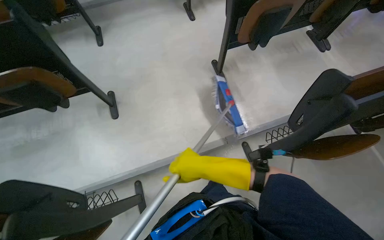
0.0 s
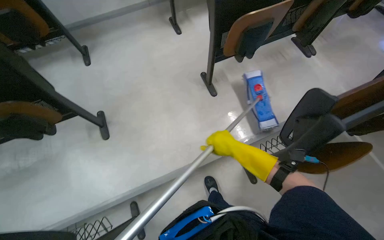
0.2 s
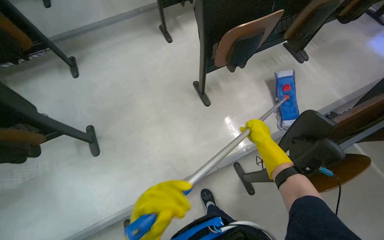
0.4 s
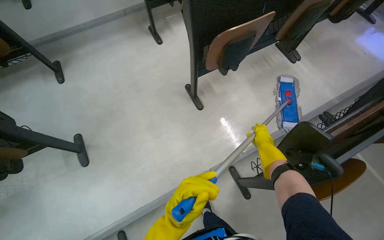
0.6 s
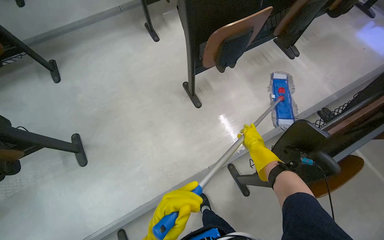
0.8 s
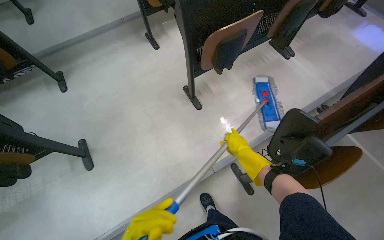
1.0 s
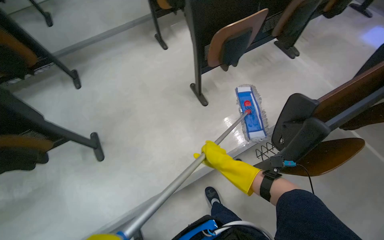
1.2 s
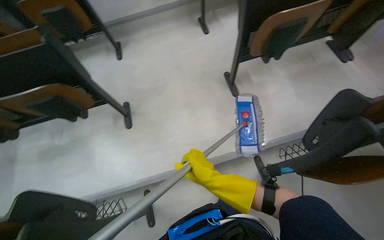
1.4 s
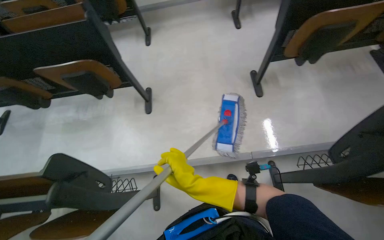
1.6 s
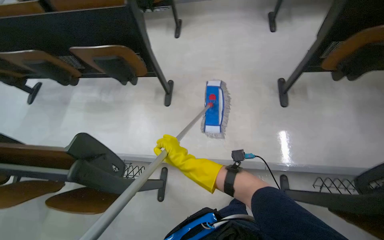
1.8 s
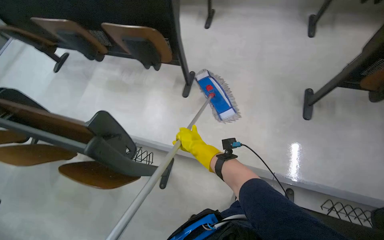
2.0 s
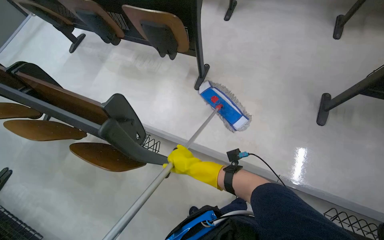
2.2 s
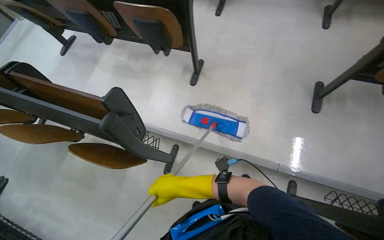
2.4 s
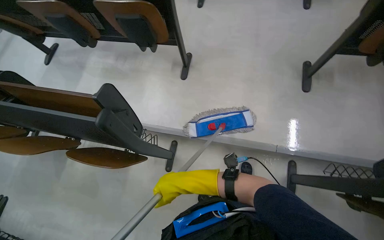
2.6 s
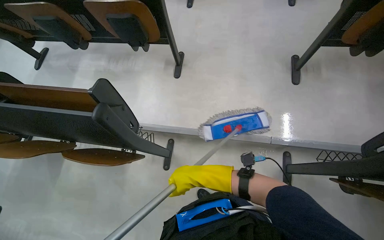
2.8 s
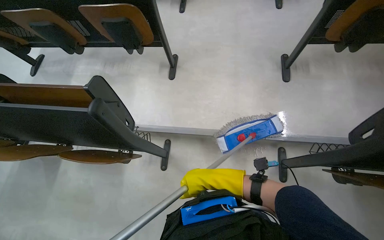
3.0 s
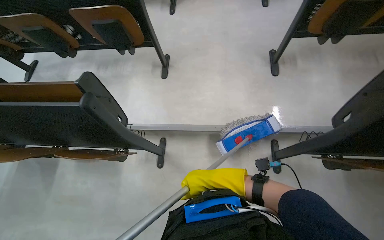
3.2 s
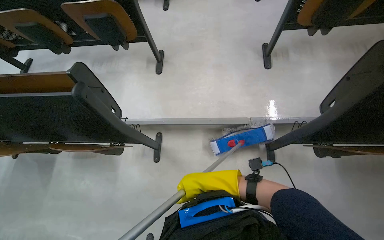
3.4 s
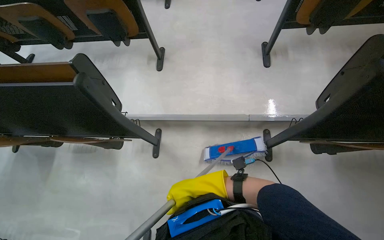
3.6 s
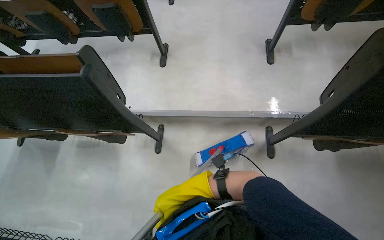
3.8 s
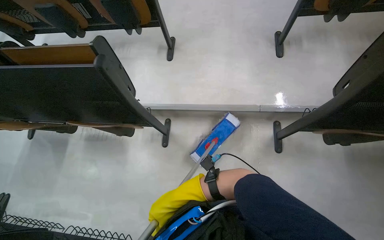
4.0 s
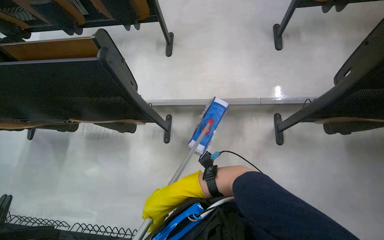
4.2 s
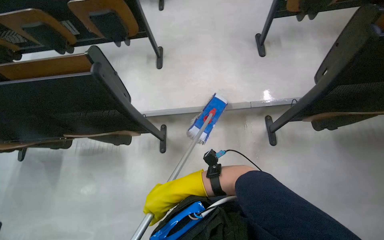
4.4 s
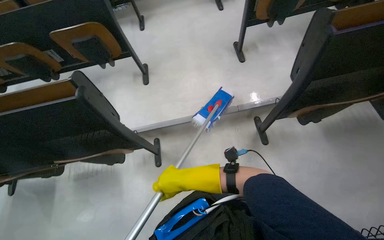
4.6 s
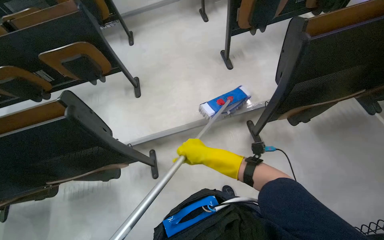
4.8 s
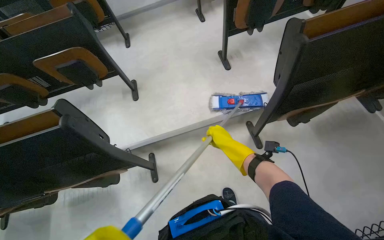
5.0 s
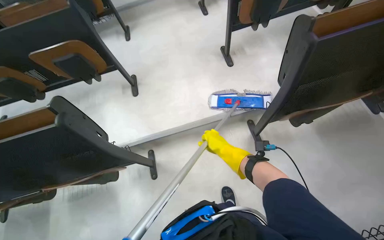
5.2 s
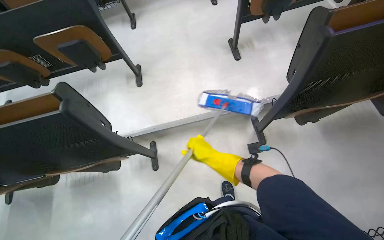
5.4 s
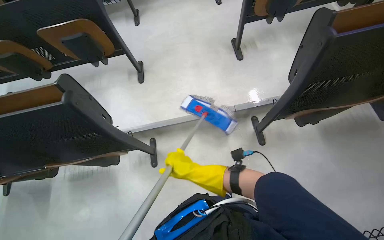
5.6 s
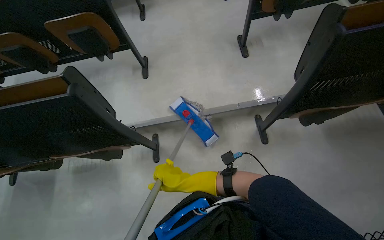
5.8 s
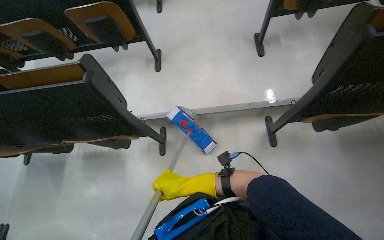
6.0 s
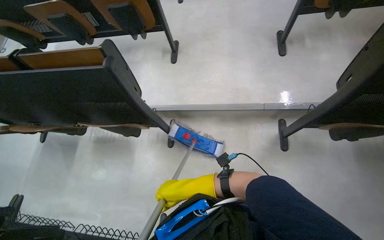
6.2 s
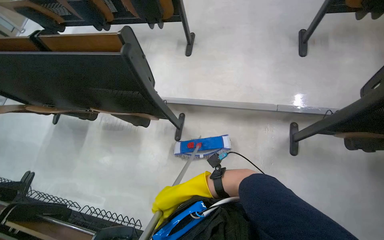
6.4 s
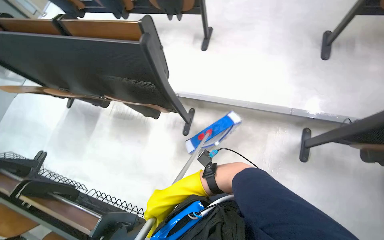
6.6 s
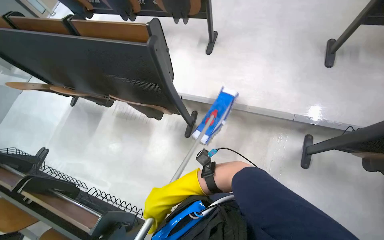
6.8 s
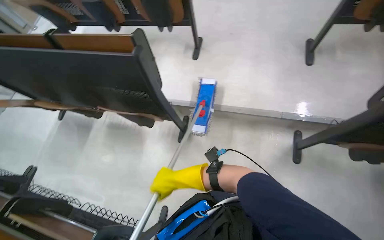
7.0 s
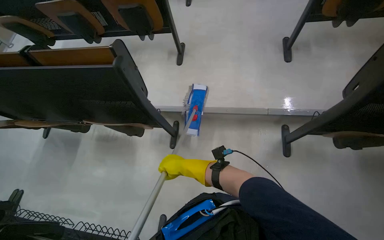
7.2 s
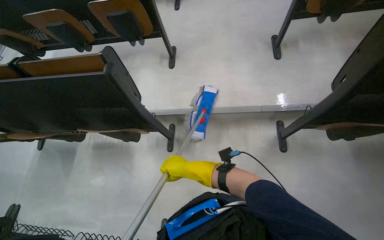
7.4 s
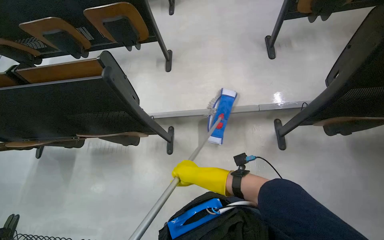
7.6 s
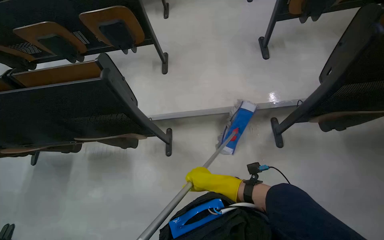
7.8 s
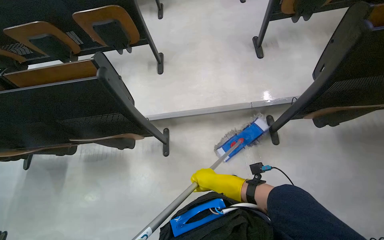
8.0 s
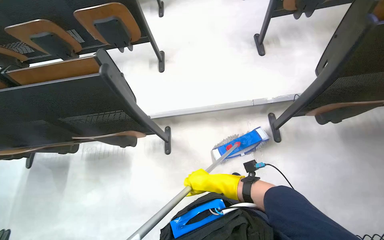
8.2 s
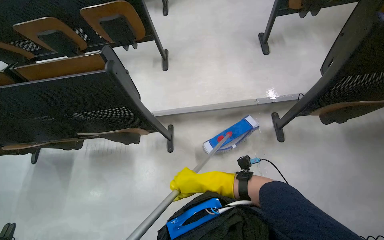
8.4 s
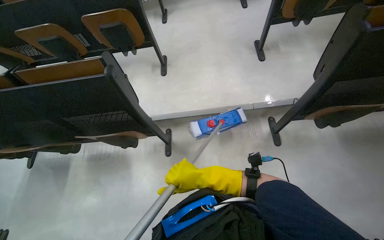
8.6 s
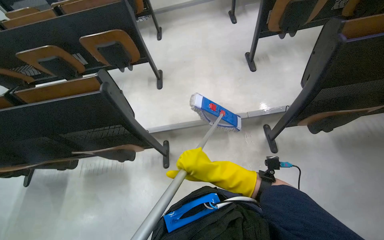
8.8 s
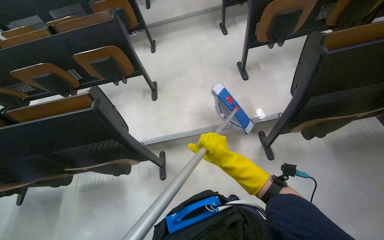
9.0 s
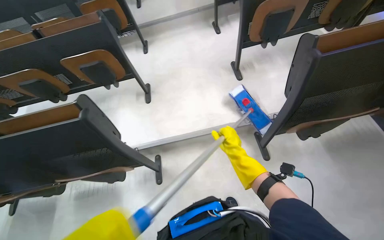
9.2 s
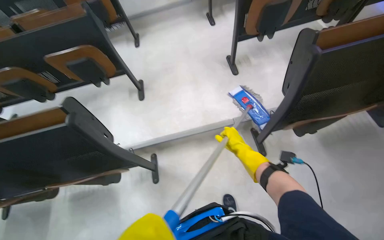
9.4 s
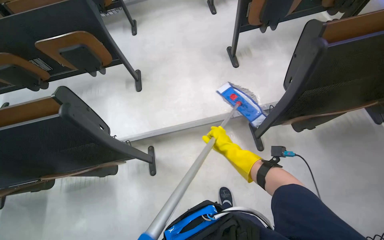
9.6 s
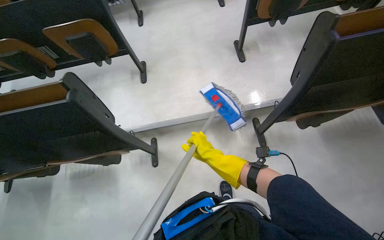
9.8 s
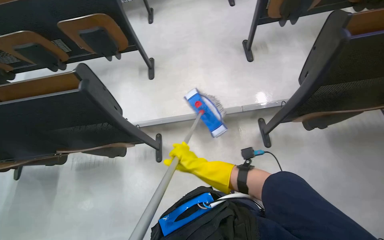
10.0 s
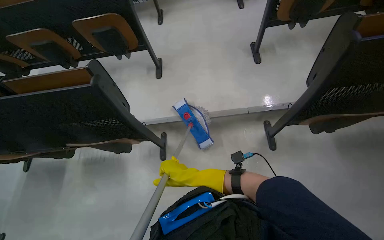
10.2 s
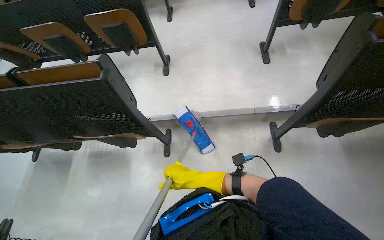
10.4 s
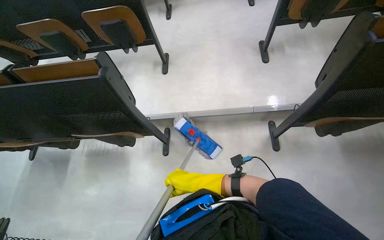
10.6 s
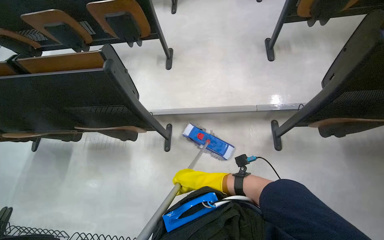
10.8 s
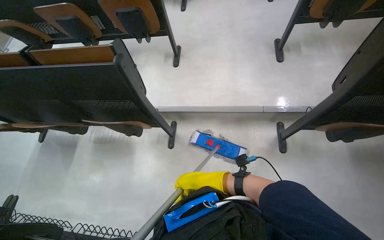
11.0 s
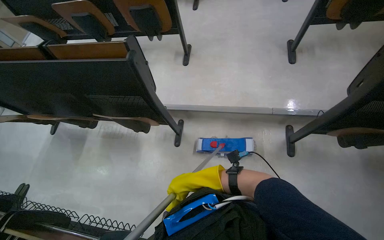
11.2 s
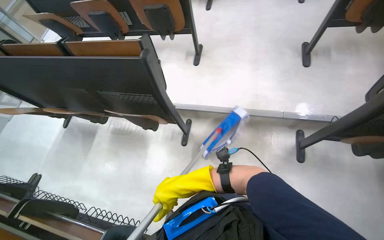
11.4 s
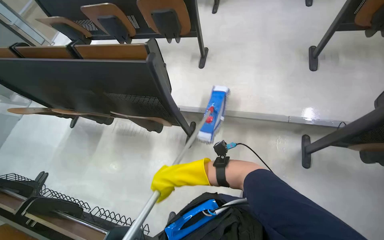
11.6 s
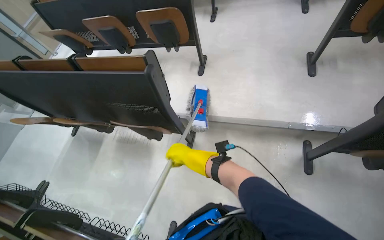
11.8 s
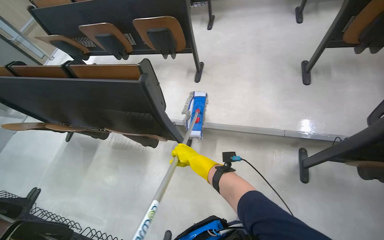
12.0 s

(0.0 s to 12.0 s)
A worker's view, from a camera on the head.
Job: mopping floor.
The whole recording: Mopping classroom floor. The worker prepares the mop and mops the classroom floor.
0.0 s - 1.6 s: The right hand reaches some 35 cm to the right, then returns.
3.0 s - 4.4 s: The right hand shifts some 10 cm to the left.
4.4 s - 6.0 s: The right hand moves farther from the camera, approximately 10 cm, and travels to the right and back again, some 20 cm each way.
6.0 s - 7.6 s: The right hand goes nearer and farther, some 20 cm each way, reversing 2 times.
7.6 s - 9.0 s: The right hand travels nearer to the camera and to the right by about 15 cm.
9.0 s - 10.4 s: The right hand goes about 15 cm farther from the camera and down the picture.
10.4 s - 12.0 s: The right hand is displaced up the picture and farther from the camera by about 15 cm.

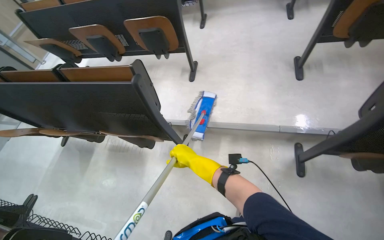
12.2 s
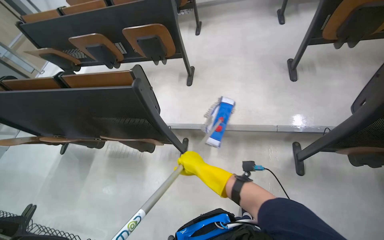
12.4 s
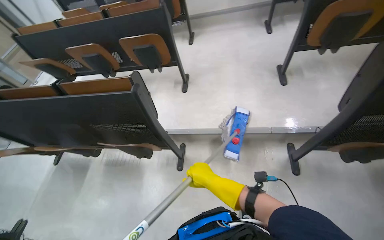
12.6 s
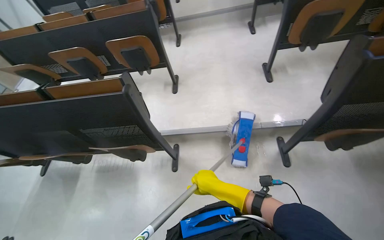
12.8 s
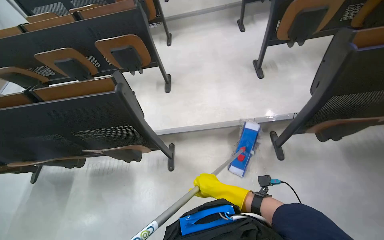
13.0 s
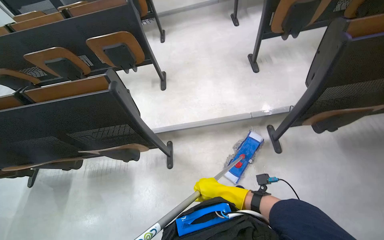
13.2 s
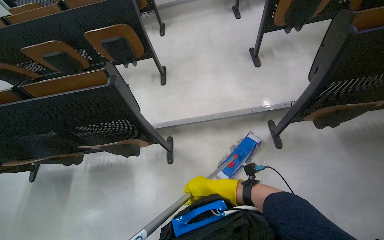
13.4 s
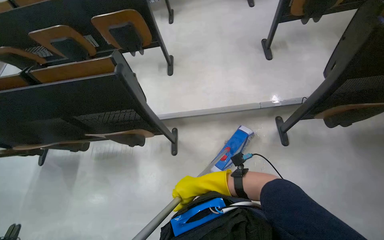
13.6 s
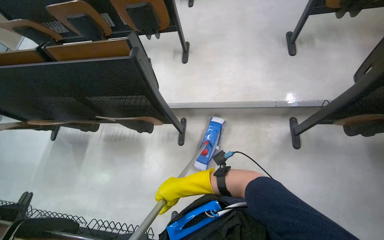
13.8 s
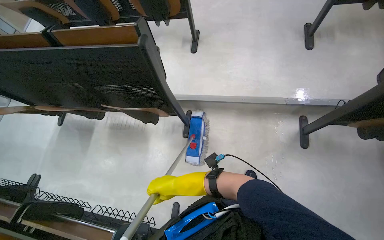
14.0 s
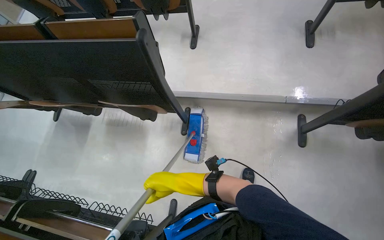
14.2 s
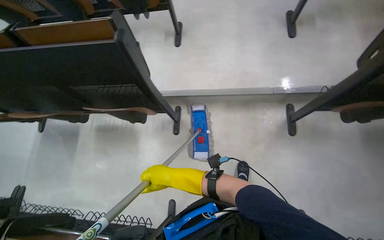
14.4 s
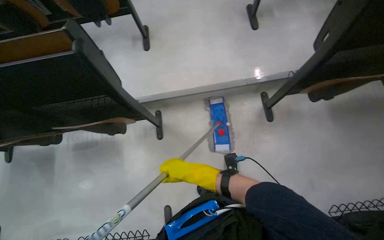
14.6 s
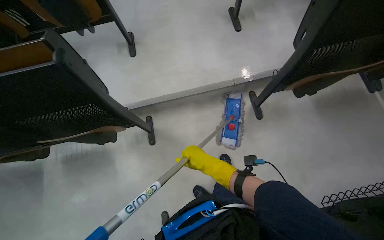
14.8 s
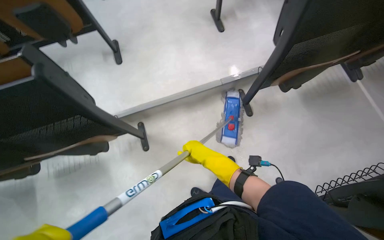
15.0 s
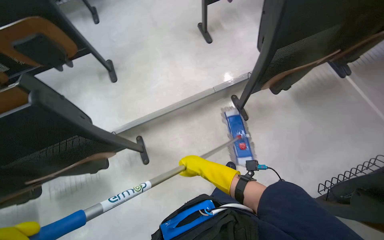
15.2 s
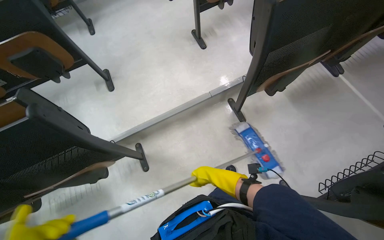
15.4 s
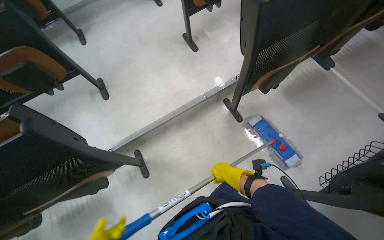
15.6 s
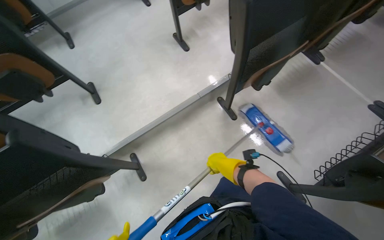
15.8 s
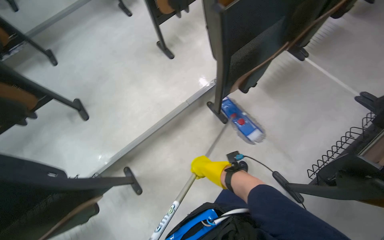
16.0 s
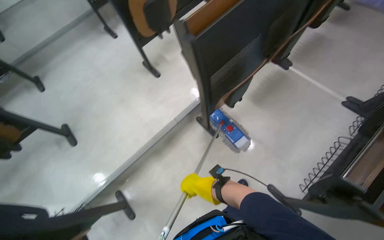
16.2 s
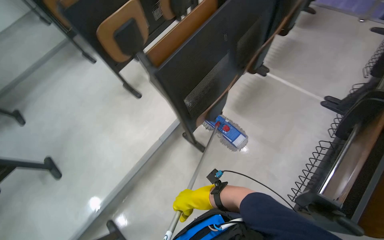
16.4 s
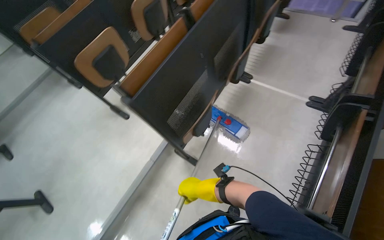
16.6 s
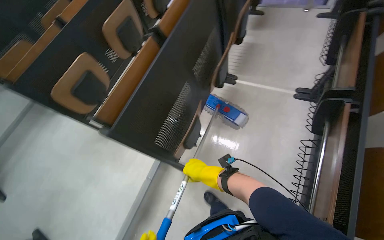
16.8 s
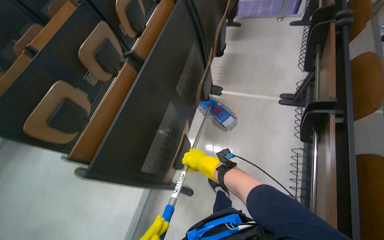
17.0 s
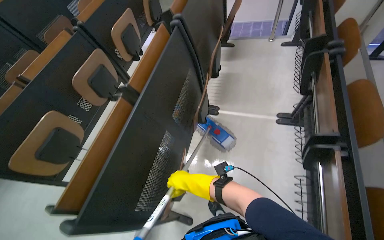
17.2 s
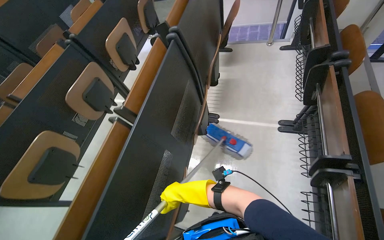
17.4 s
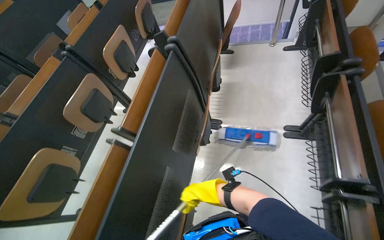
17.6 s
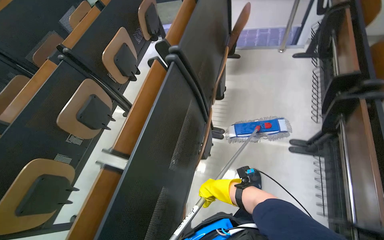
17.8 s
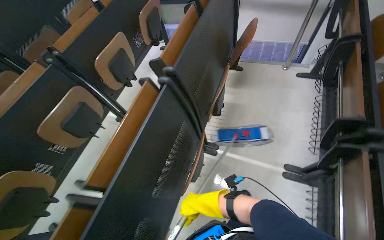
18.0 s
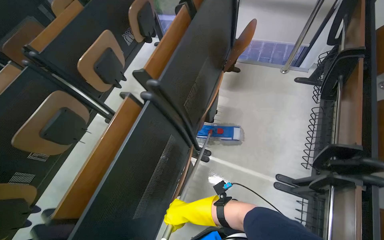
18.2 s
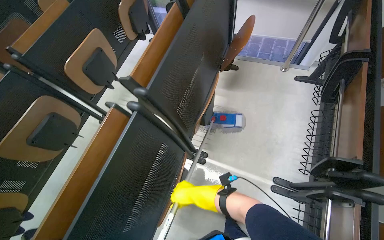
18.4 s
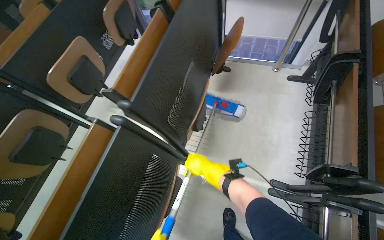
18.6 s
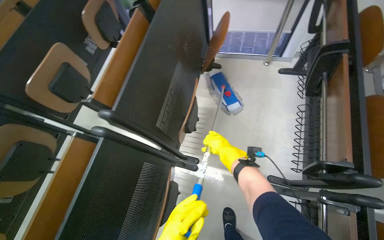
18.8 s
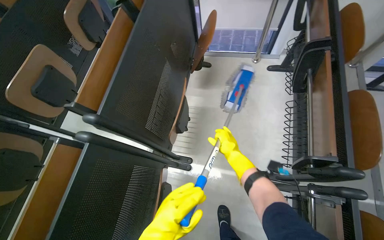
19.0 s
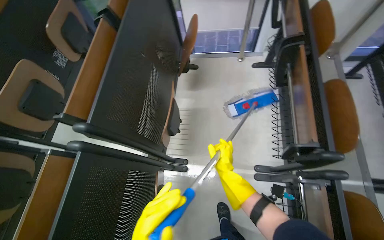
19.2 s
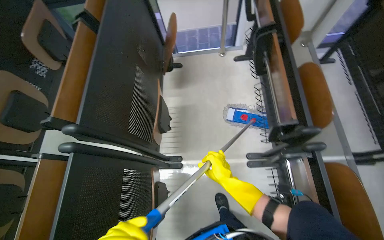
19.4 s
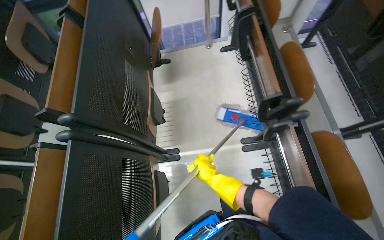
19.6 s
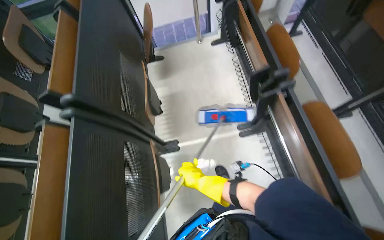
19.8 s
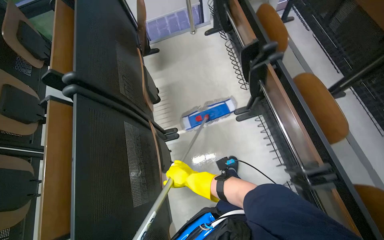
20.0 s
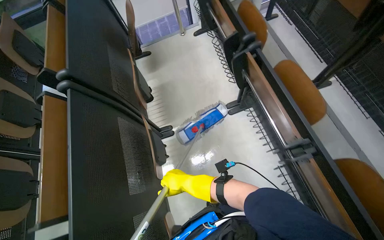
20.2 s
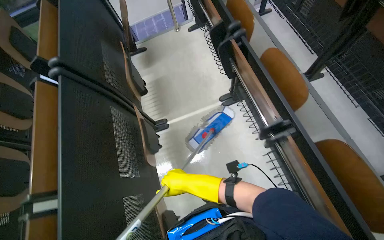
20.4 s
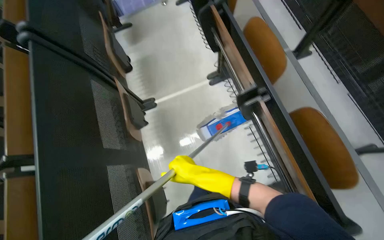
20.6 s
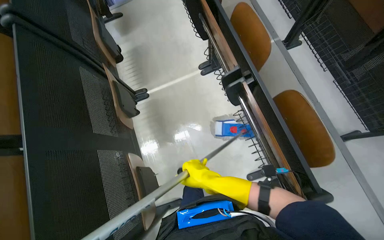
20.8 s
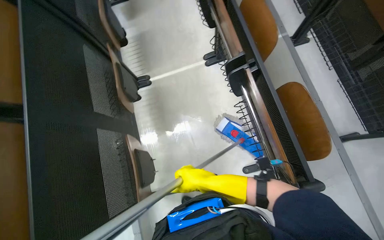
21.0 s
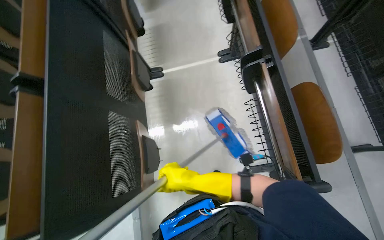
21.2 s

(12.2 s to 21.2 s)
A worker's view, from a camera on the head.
Job: mopping floor.
The whole recording: Mopping classroom floor. The worker prepares the mop and mops the classroom floor.
12.2 s - 13.8 s: The right hand moves down the picture and nearer to the camera, roughly 20 cm, and reaches some 10 cm to the right, then returns.
13.8 s - 15.2 s: The wearer looks about 30 degrees further to the right. The right hand is displaced to the right by roughly 20 cm.
15.2 s - 16.6 s: The camera is carried some 50 cm. Everything in view rotates roughly 35 degrees counterclockwise.
16.6 s - 18.2 s: The head travels some 90 cm.
18.2 s - 19.8 s: The head turns to the right by approximately 35 degrees.
19.8 s - 21.2 s: The camera is carried some 60 cm.
